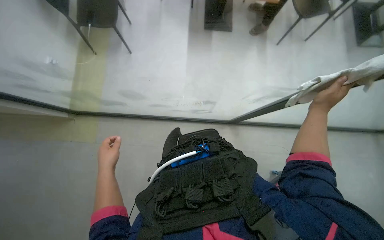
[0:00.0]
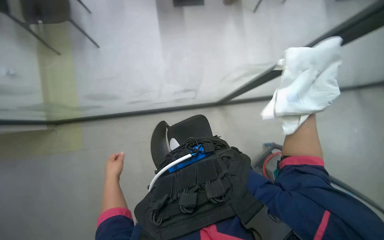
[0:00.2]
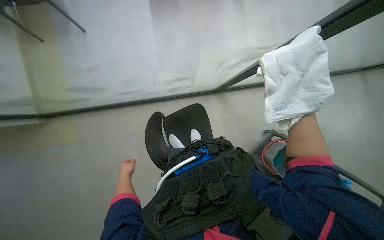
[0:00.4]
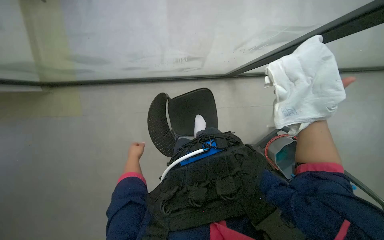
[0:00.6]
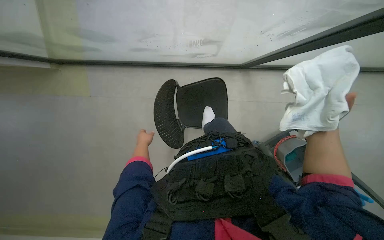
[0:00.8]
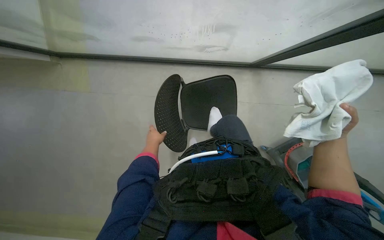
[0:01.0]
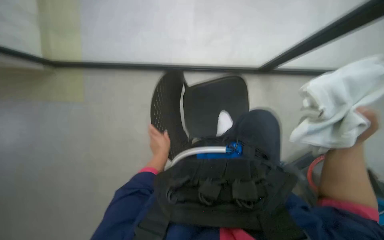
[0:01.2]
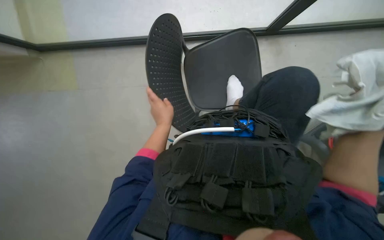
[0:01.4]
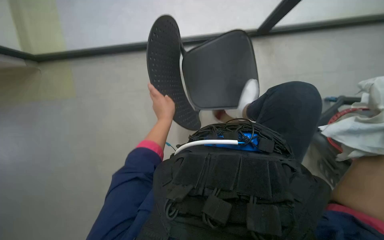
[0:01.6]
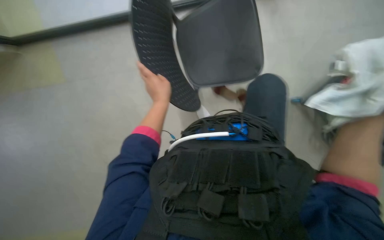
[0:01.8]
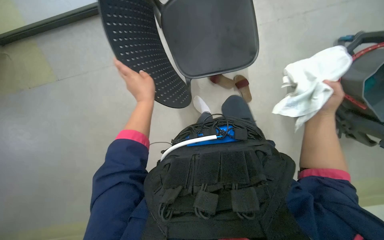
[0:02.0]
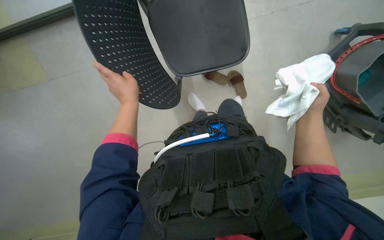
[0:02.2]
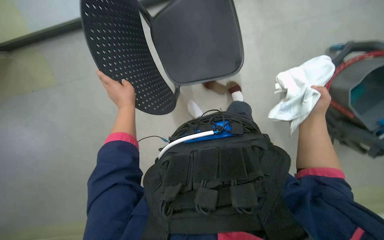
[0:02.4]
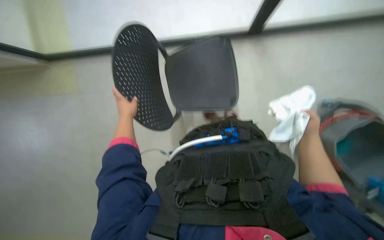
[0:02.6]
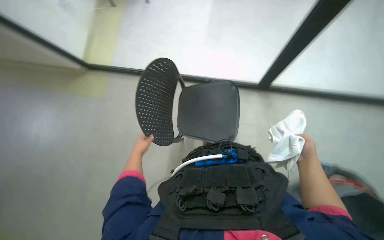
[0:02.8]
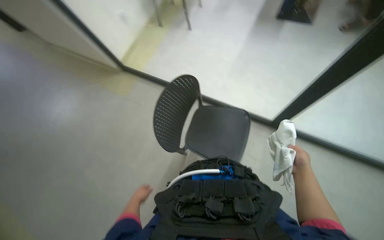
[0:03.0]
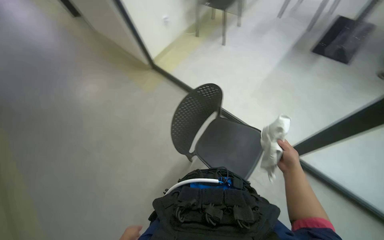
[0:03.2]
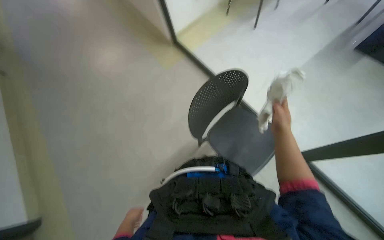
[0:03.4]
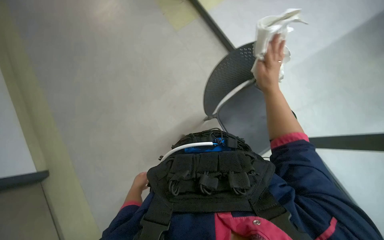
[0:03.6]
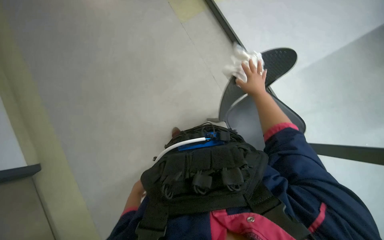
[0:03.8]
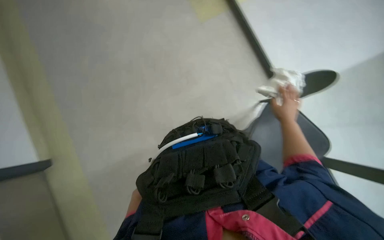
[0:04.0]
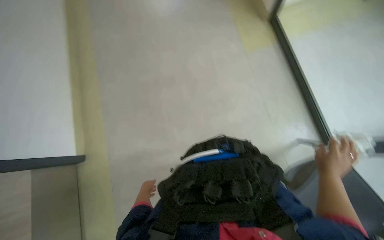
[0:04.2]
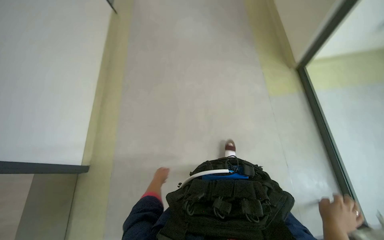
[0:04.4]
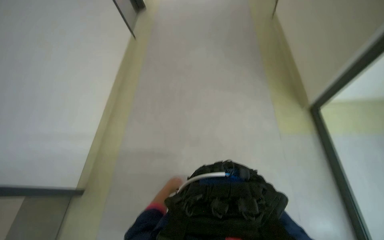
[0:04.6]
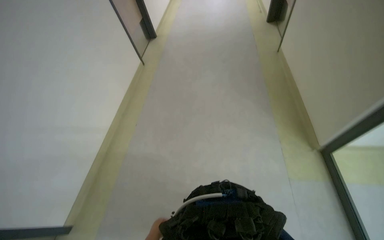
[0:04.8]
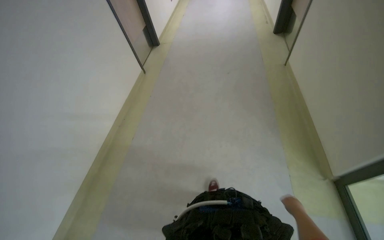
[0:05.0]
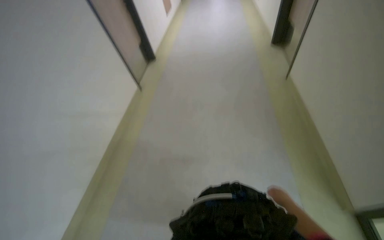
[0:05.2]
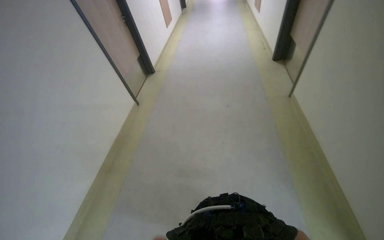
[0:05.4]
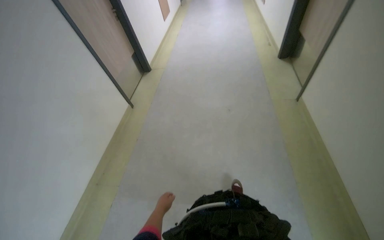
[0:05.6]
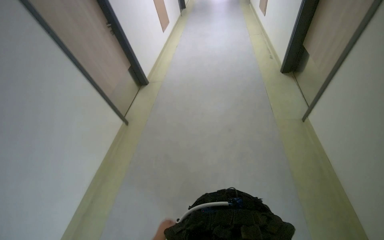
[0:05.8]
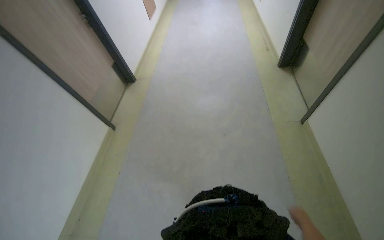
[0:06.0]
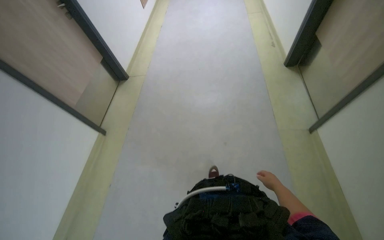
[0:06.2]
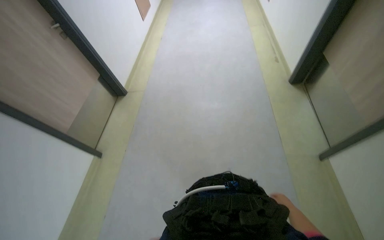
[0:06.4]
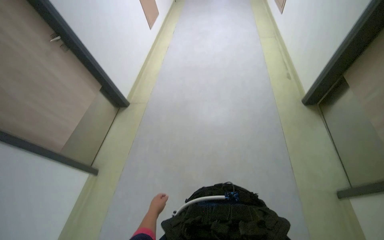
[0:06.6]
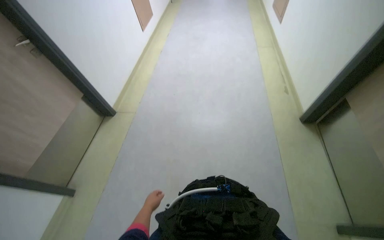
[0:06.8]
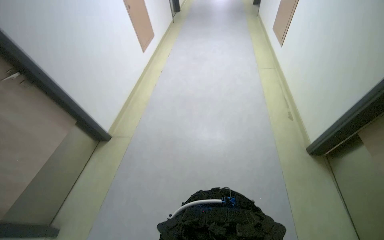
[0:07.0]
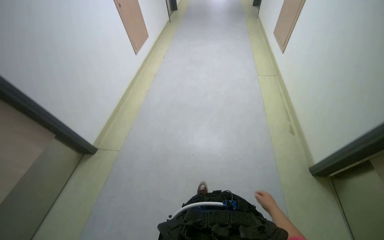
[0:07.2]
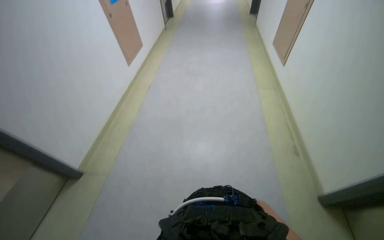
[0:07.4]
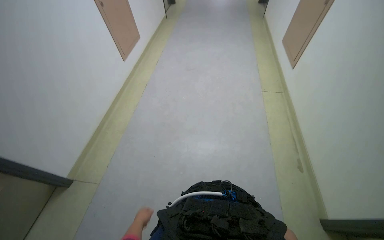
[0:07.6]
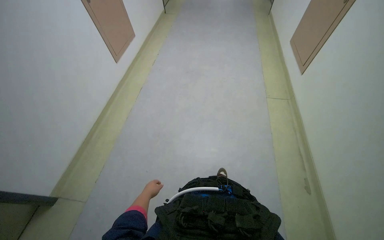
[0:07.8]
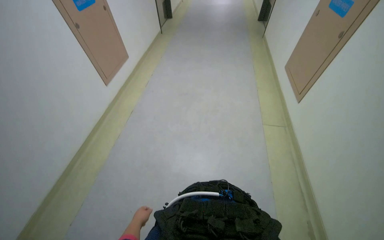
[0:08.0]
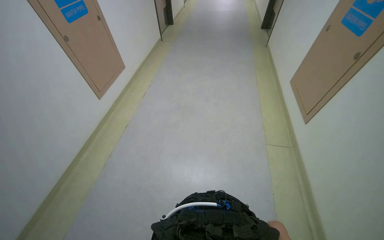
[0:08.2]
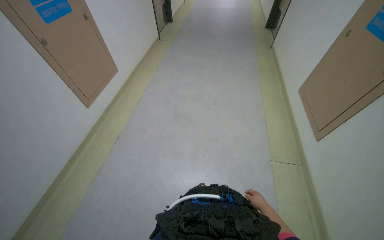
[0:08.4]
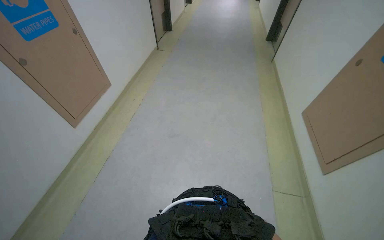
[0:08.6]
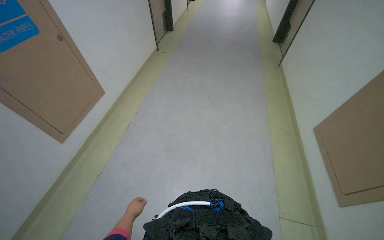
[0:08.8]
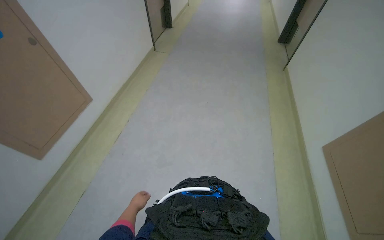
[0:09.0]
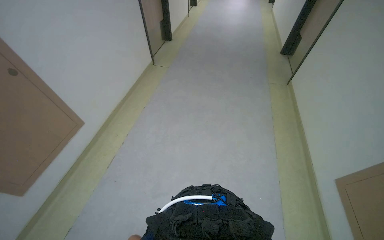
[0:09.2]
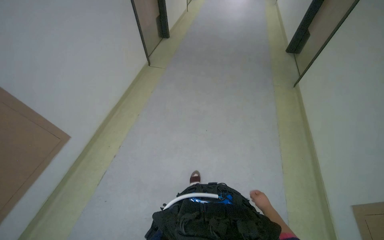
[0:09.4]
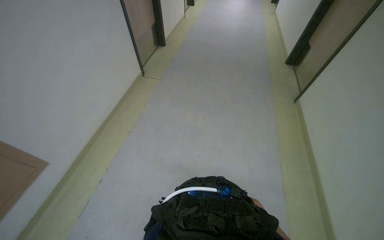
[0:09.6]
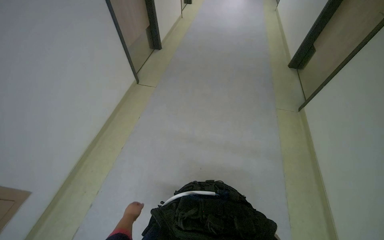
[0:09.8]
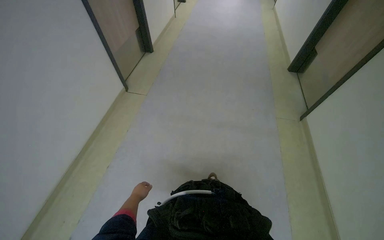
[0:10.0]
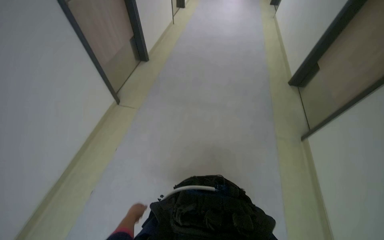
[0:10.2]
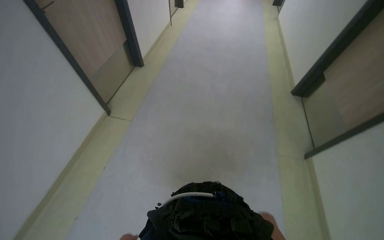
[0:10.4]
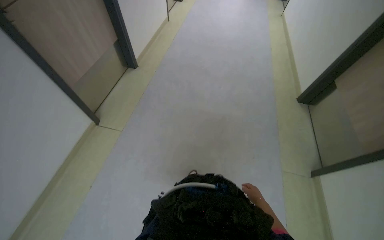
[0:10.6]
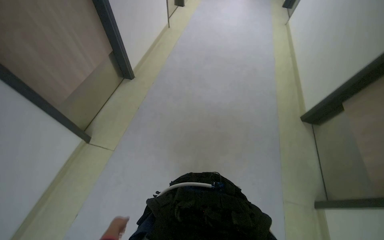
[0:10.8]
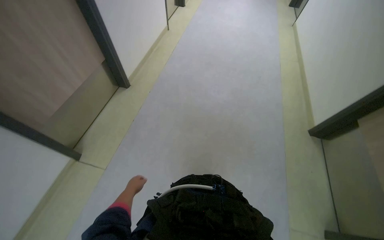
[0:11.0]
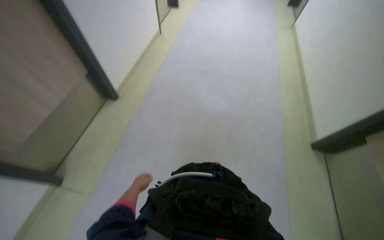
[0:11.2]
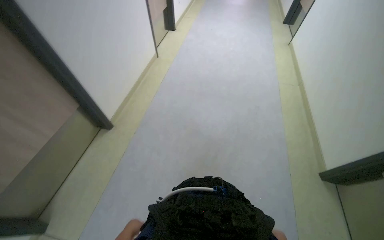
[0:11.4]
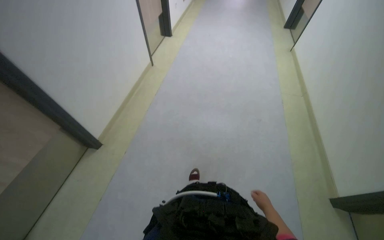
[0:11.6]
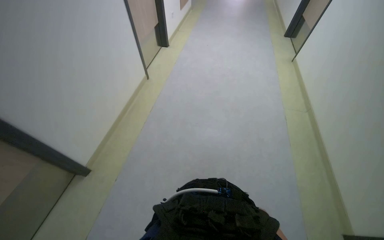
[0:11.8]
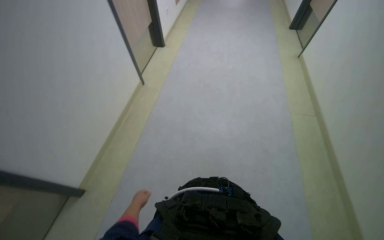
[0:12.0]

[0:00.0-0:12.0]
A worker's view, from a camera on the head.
Job: wiping surfaces.
The whole recording: Wiping glass partition. The worker wipes the glass partition with a white cloth.
0:00.0 to 0:01.6: The view tilts some 25 degrees downward.
0:03.0 to 0:04.4: The wearer looks approximately 40 degrees further to the left.
0:04.4 to 0:06.0: The head travels about 40 cm.
0:06.0 to 0:07.6: The camera travels some 2 m.
0:07.6 to 0:09.0: The camera travels approximately 1.5 m.
0:09.0 to 0:10.4: The camera is carried some 1 m.
0:10.4 to 0:12.0: The camera travels about 2 m.

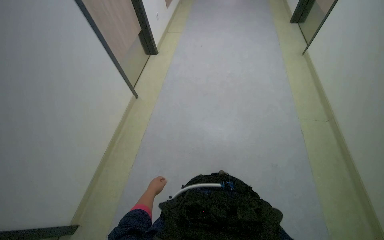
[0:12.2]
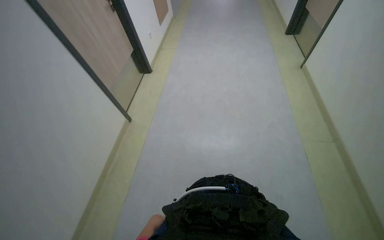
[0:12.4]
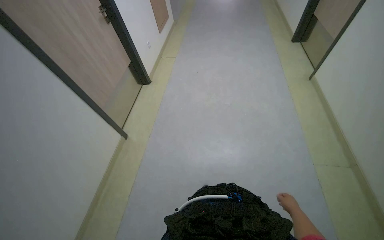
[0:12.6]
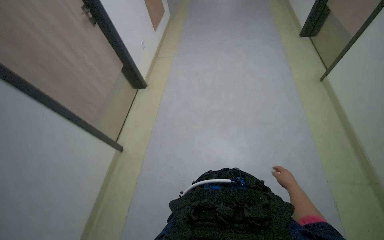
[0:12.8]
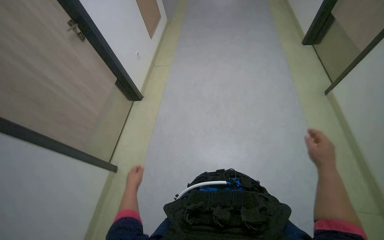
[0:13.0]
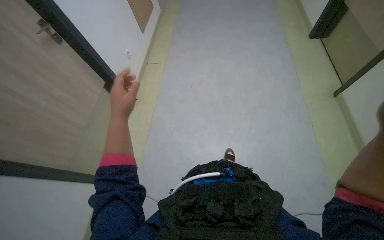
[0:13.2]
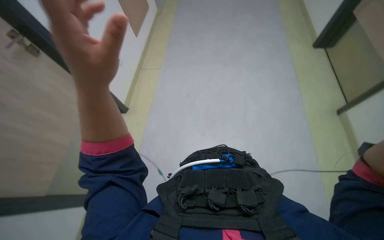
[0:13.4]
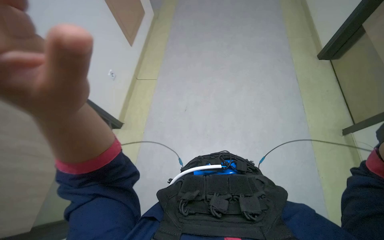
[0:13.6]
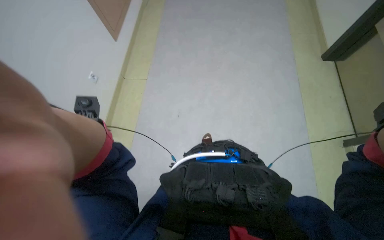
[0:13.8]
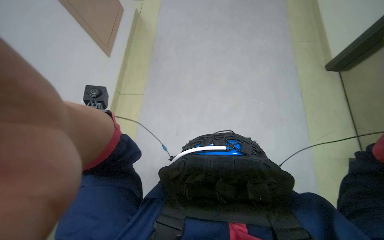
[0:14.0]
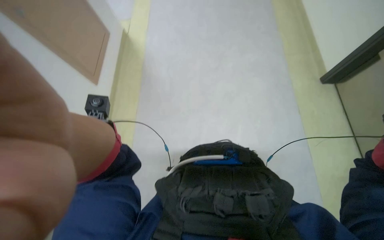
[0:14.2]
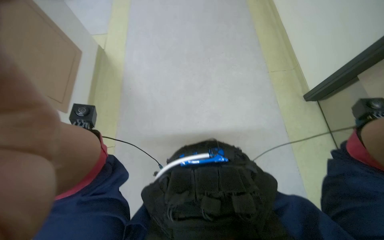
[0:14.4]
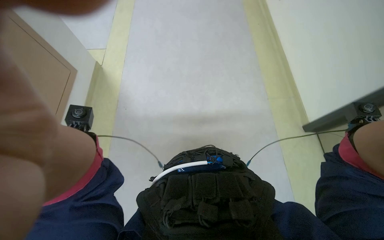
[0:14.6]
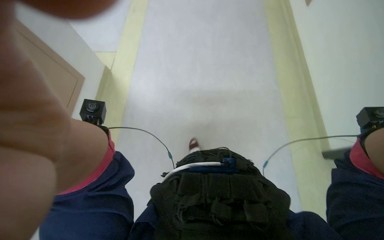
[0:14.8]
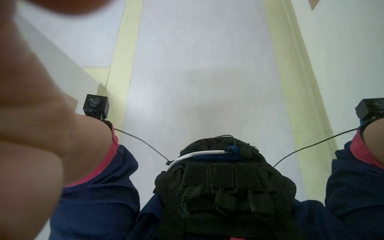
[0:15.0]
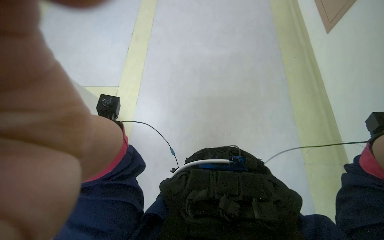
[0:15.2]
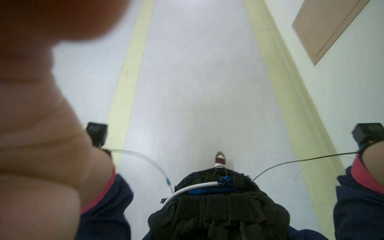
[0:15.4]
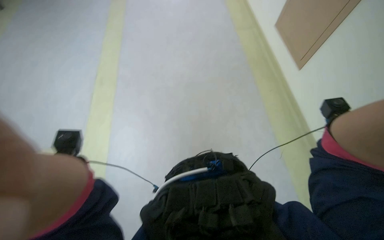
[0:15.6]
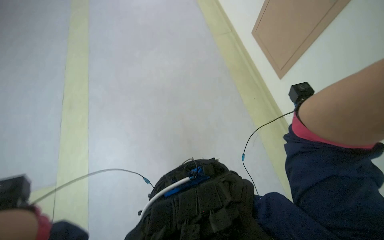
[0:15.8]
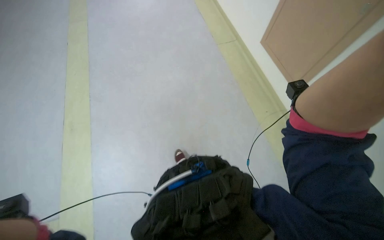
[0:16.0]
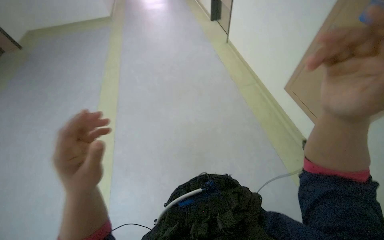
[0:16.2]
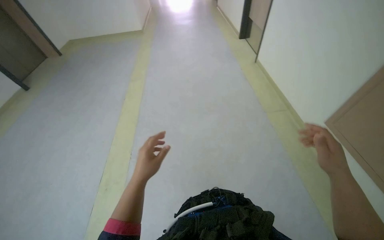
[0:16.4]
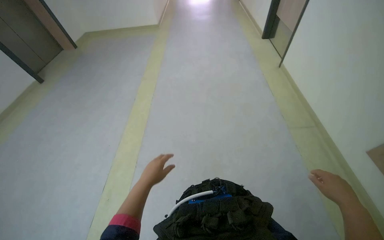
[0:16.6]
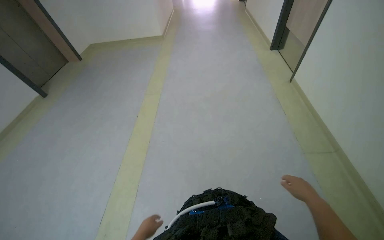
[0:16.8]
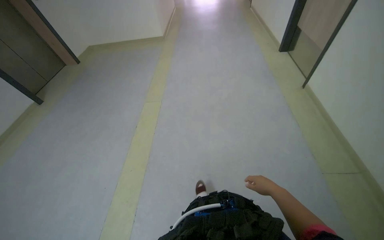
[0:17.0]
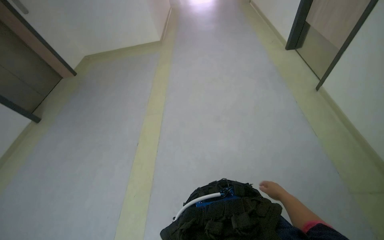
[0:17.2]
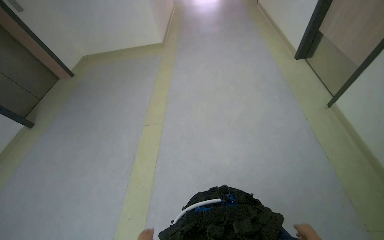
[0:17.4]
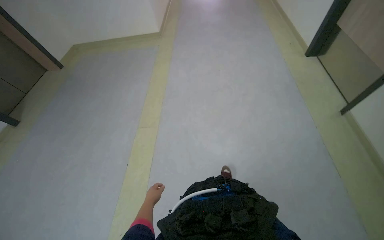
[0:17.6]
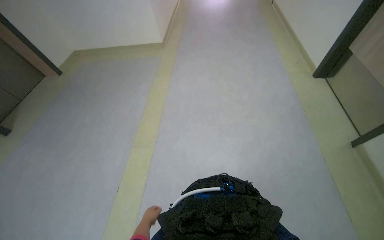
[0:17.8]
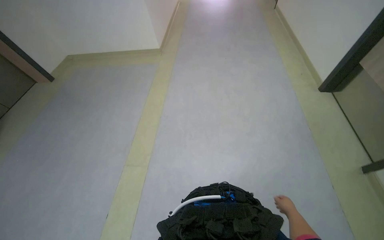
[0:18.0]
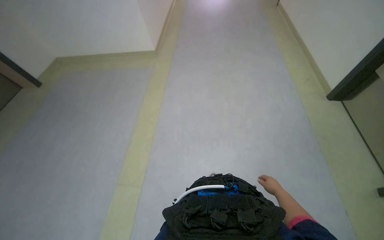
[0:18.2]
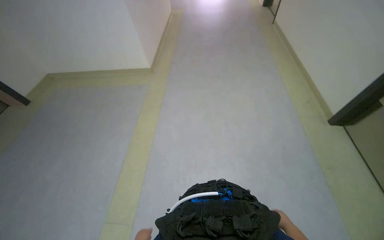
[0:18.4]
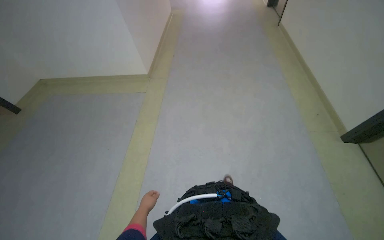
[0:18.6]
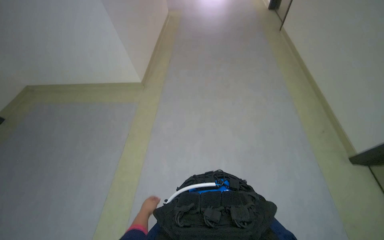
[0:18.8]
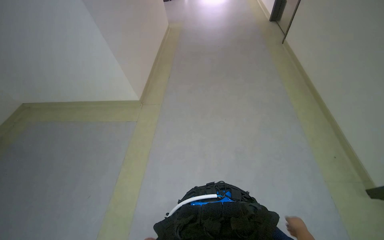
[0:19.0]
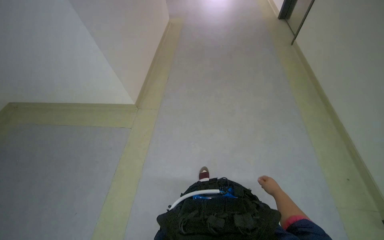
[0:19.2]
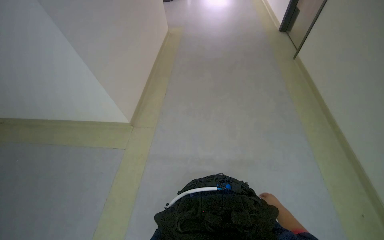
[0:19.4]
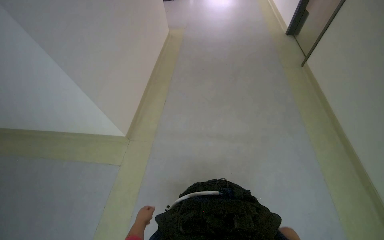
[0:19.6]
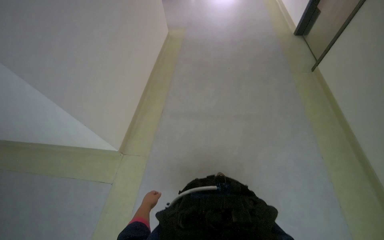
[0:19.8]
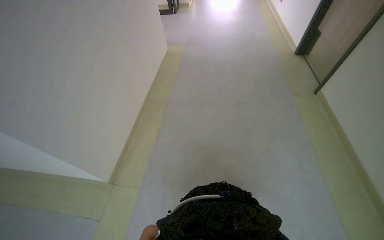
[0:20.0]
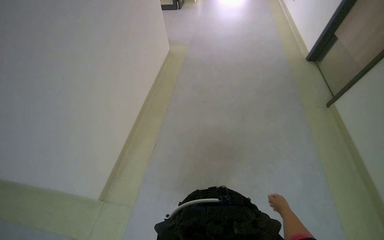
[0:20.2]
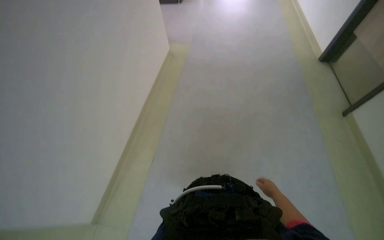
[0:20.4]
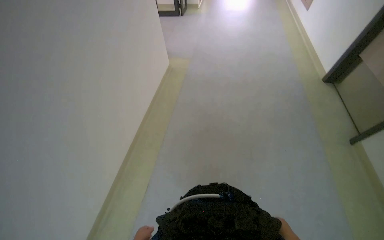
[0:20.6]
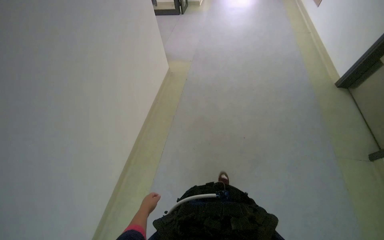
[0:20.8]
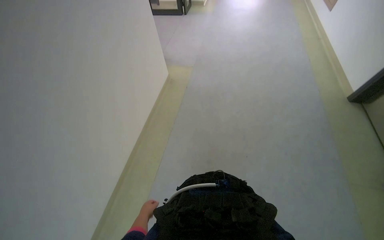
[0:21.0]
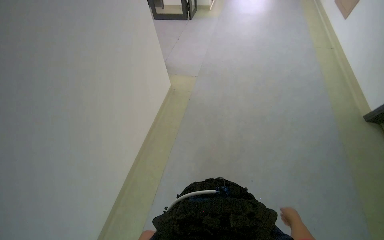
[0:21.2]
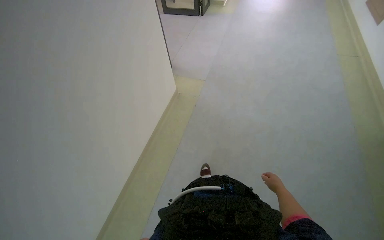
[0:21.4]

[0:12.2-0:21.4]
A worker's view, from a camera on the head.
Job: wiping surfaces.
The whole recording: Wiping glass partition. The worker wipes the glass partition with a white cloth.
0:12.2 to 0:13.8: The head travels some 70 cm.
0:13.8 to 0:15.2: The view tilts about 15 degrees upward.
0:15.2 to 0:16.8: The camera pitches upward, by some 20 degrees.
0:16.8 to 0:18.4: The wearer moves roughly 2 m.
0:18.4 to 0:19.8: The camera is carried approximately 1.5 m.
0:19.8 to 0:21.4: The head travels roughly 1.5 m. The head rotates approximately 15 degrees to the left.
